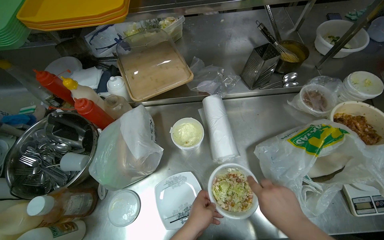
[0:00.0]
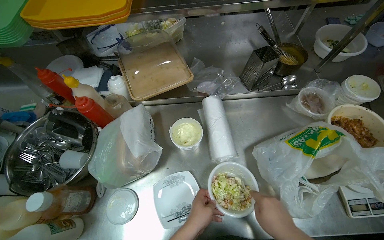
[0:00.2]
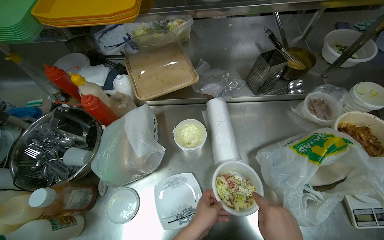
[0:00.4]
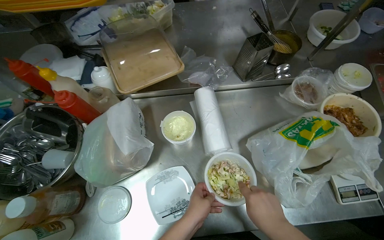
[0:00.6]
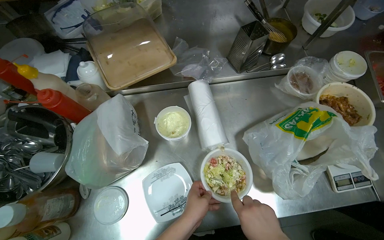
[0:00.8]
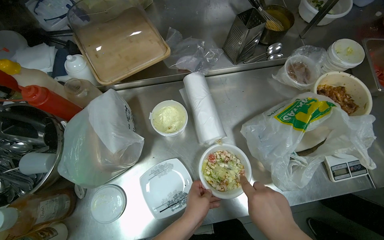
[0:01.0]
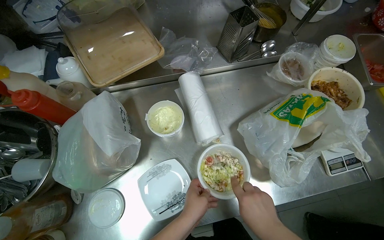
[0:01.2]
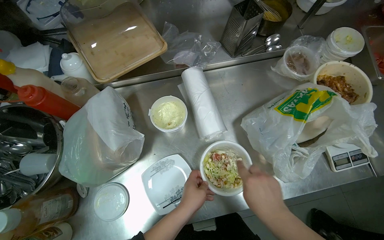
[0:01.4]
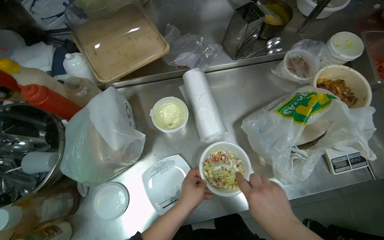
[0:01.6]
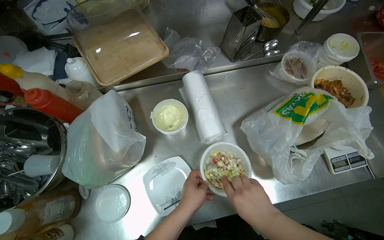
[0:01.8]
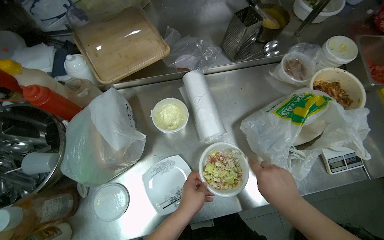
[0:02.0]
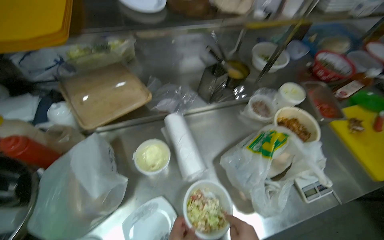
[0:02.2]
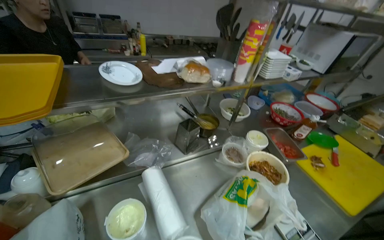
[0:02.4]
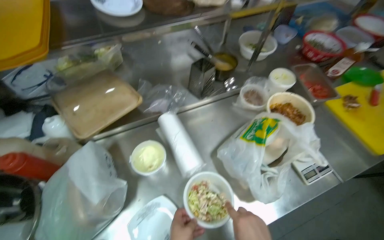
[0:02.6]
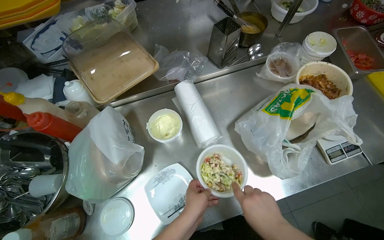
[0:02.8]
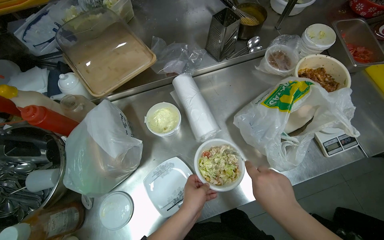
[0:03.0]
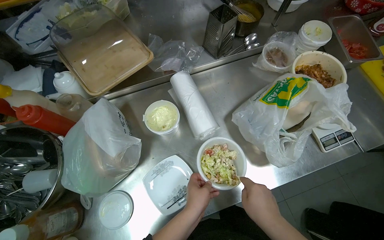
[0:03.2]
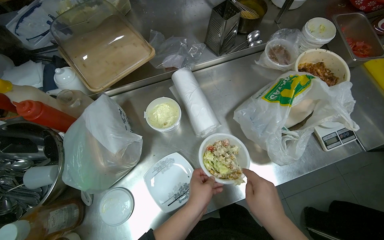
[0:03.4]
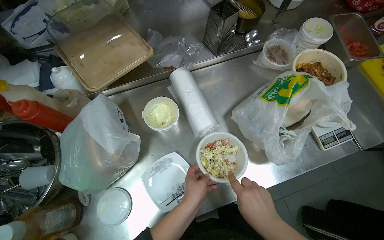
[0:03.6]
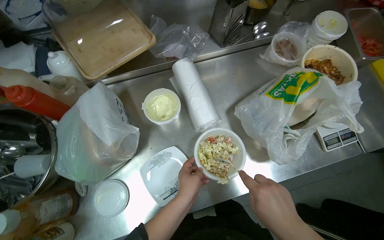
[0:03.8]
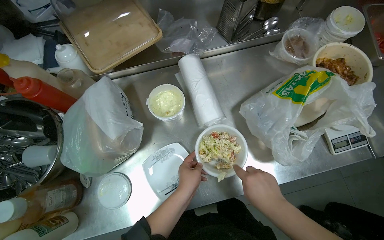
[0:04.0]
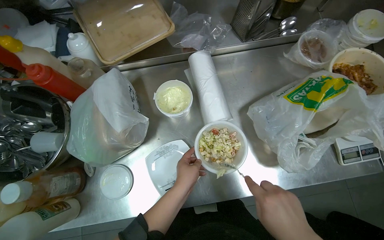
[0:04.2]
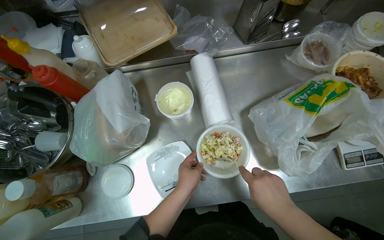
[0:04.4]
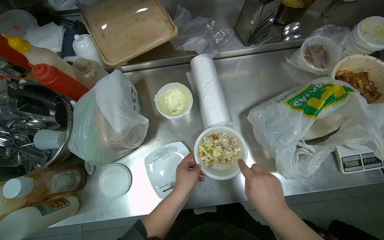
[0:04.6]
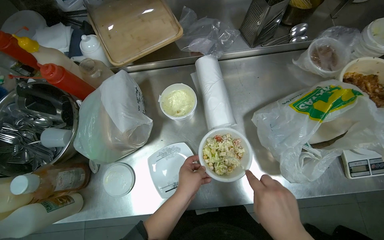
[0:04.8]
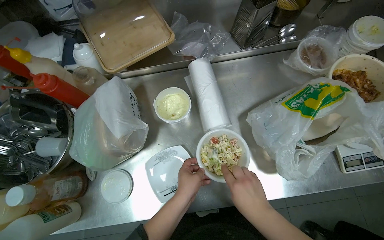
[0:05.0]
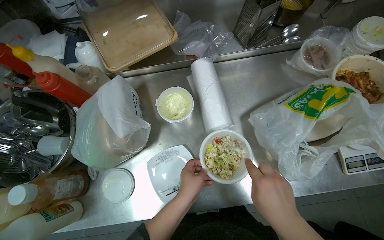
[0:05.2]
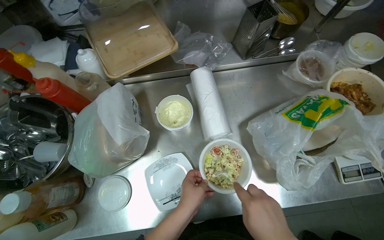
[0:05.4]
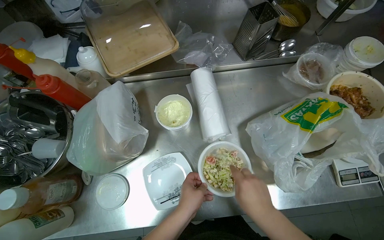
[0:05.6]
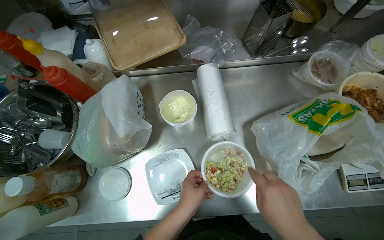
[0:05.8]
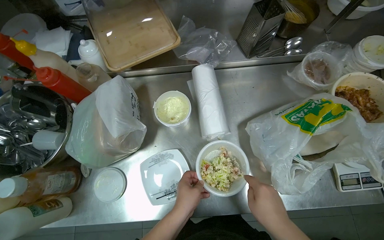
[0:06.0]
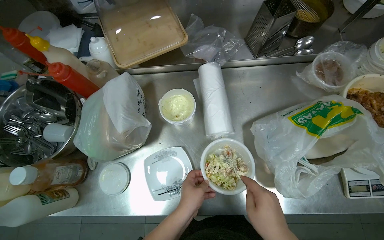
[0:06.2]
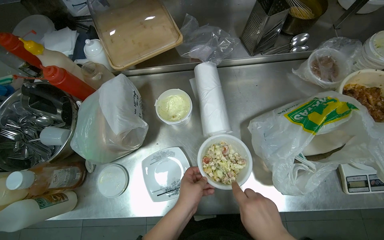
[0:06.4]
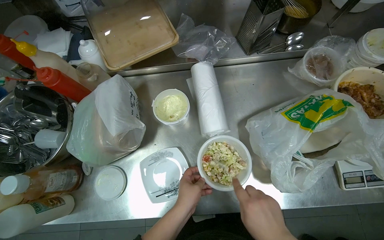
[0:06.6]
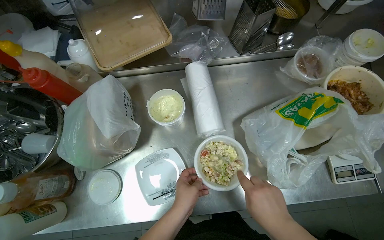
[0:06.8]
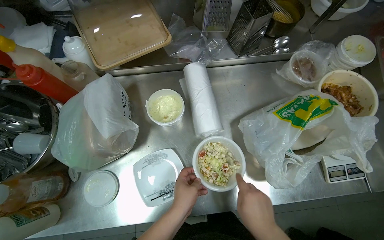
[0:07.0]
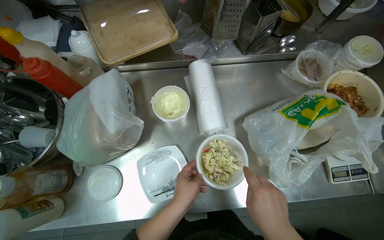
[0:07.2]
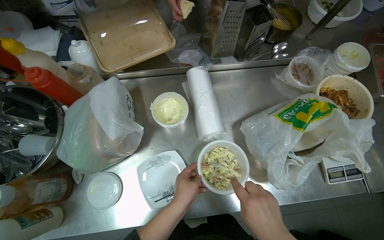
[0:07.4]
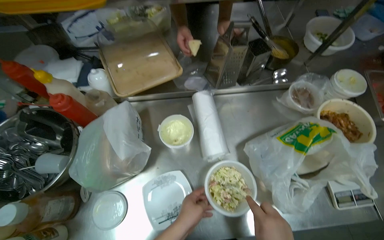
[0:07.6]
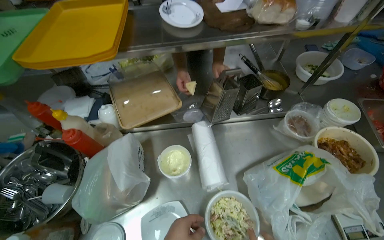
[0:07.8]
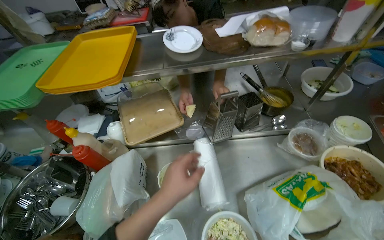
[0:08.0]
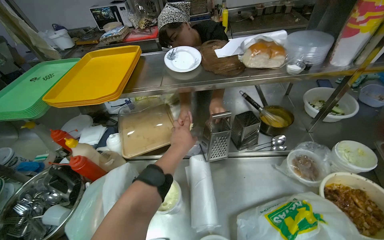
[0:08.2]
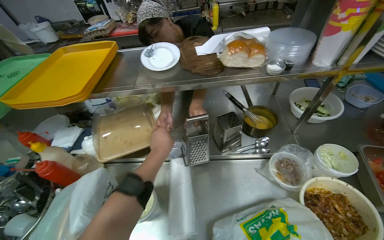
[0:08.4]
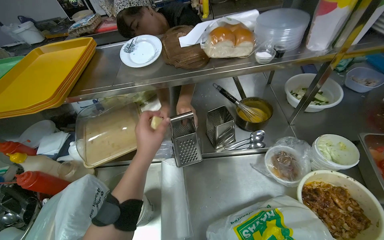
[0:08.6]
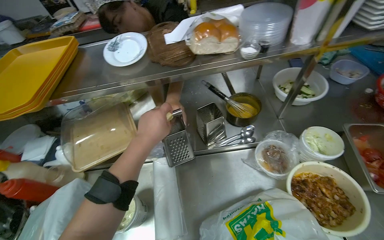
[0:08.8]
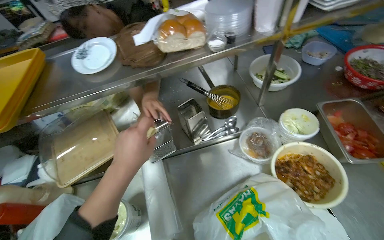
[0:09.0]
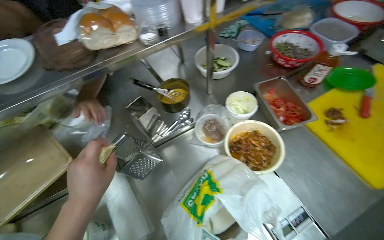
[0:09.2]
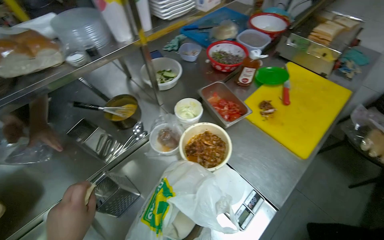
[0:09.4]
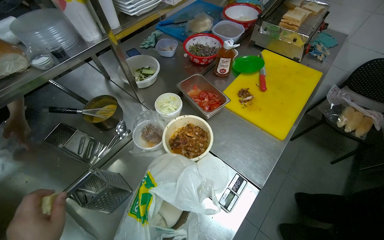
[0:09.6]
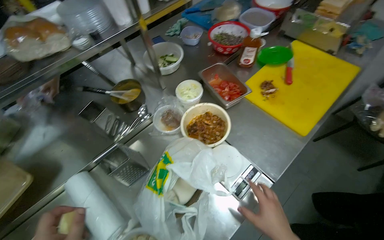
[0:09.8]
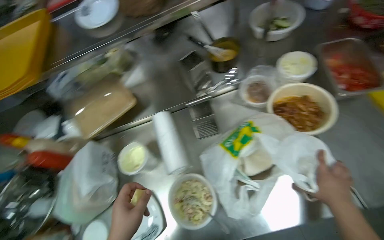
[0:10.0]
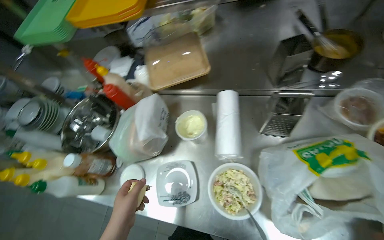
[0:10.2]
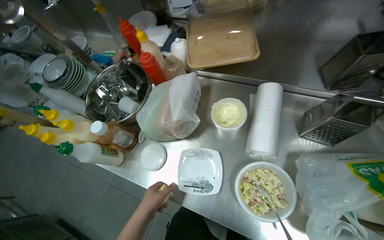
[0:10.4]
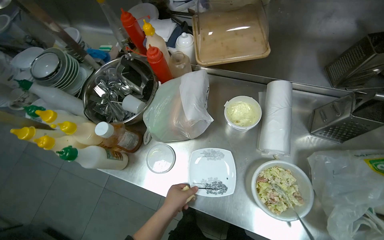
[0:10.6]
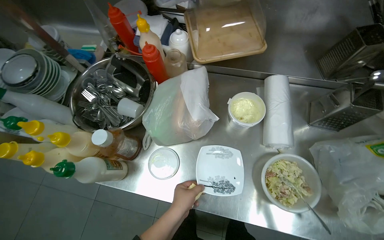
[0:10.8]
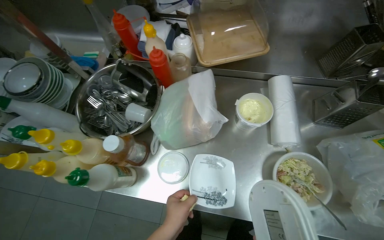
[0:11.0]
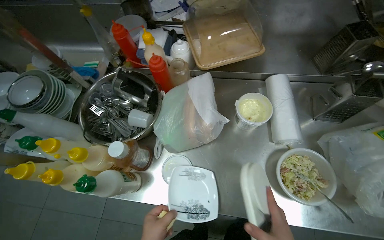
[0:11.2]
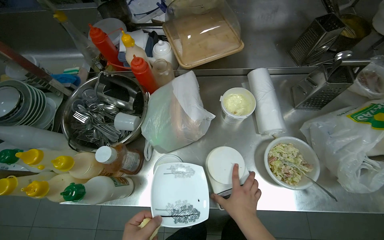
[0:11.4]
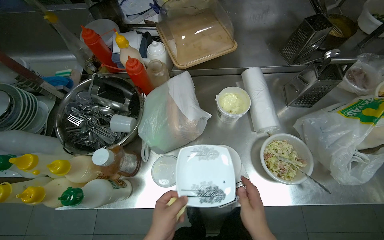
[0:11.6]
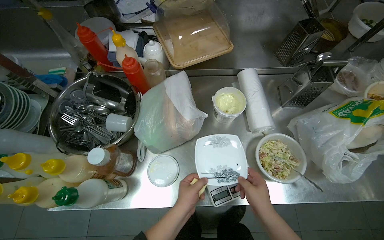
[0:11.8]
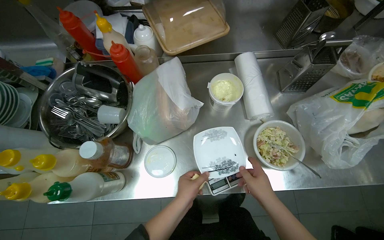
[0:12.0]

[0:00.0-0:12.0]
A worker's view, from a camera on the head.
Job: preparing food.
The whole recording: Preparing salad in bowl. The worker mixes salad, adds sauce, and transfers it to a plate on a scale.
0:03.0 to 0:04.4: The hands stay close to where they were, moving slightly.
0:04.4 to 0:06.0: The hands are busy where they are.
0:07.6 to 0:09.0: The left hand travels up the picture by roughly 40 cm.
0:09.0 to 0:10.4: The head turns to the left by roughly 35 degrees. The view tilts roughly 25 degrees downward.
0:10.4 to 0:12.0: The wearer's head swings approximately 25 degrees to the right.

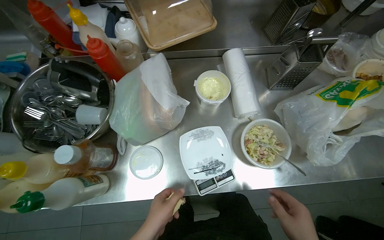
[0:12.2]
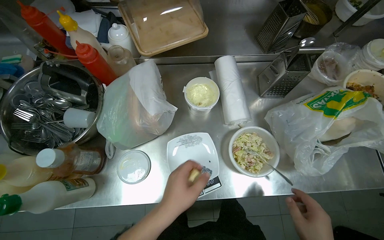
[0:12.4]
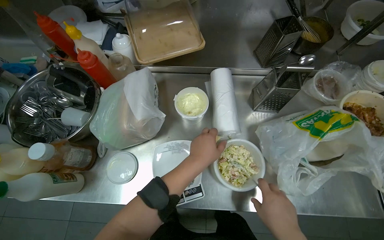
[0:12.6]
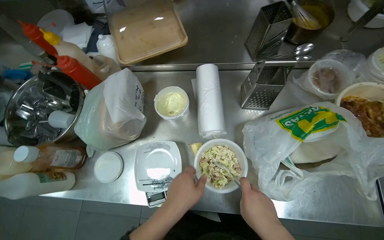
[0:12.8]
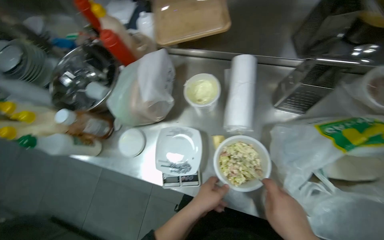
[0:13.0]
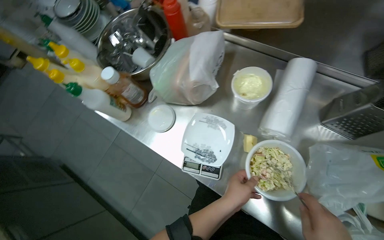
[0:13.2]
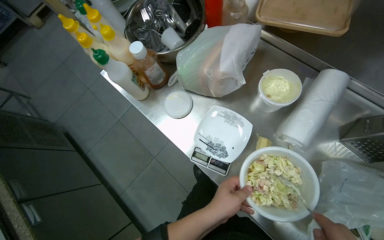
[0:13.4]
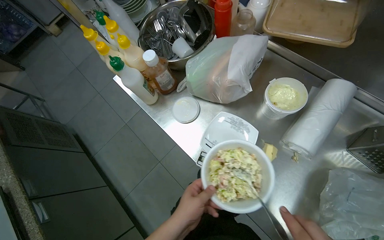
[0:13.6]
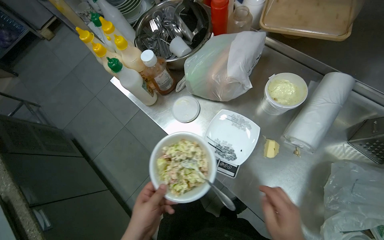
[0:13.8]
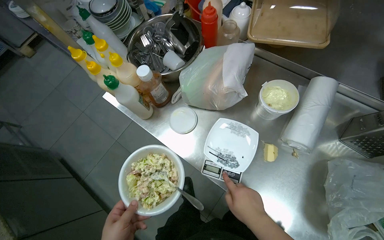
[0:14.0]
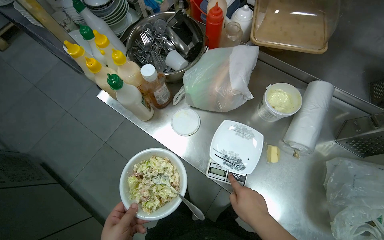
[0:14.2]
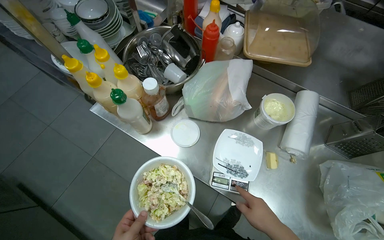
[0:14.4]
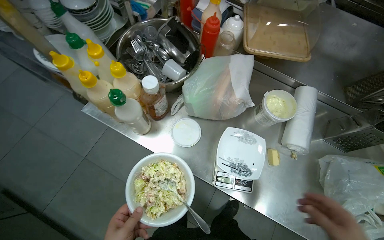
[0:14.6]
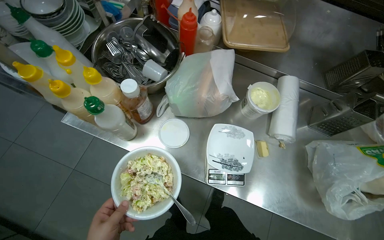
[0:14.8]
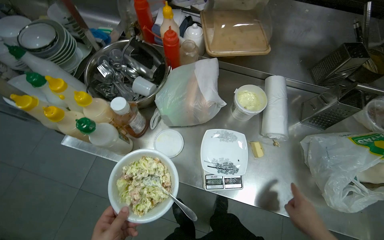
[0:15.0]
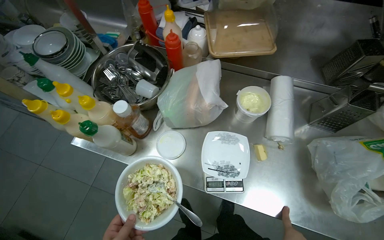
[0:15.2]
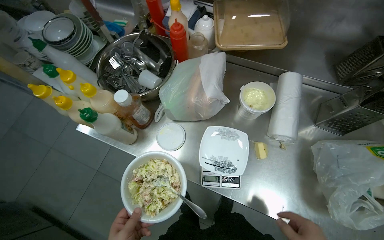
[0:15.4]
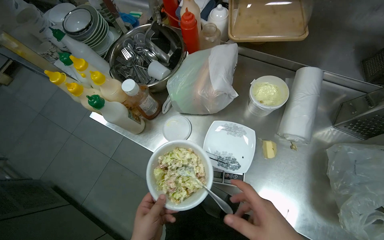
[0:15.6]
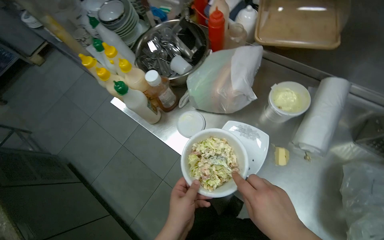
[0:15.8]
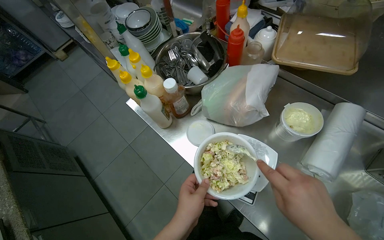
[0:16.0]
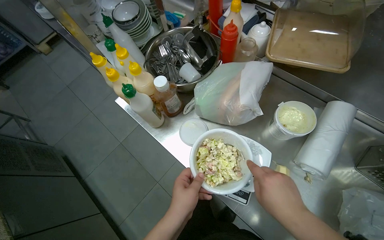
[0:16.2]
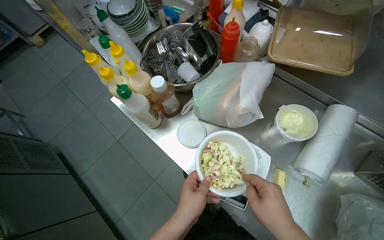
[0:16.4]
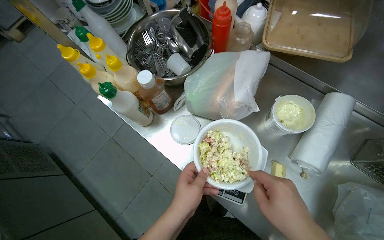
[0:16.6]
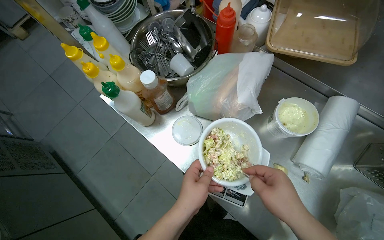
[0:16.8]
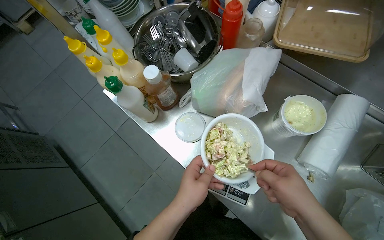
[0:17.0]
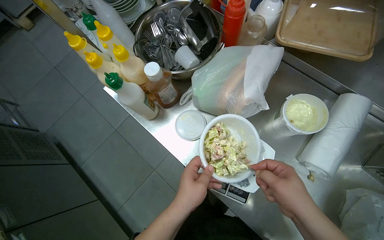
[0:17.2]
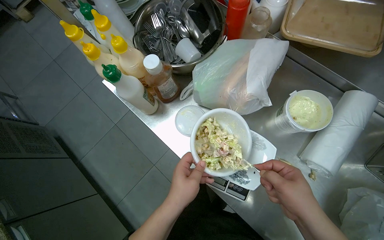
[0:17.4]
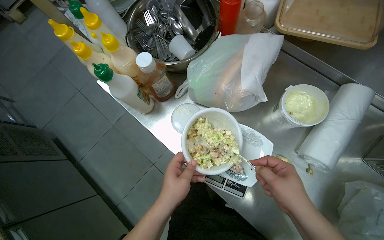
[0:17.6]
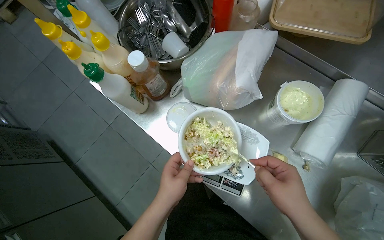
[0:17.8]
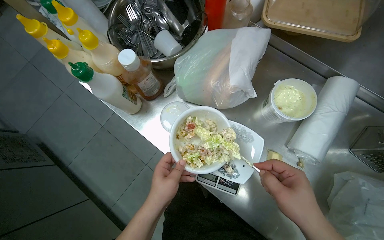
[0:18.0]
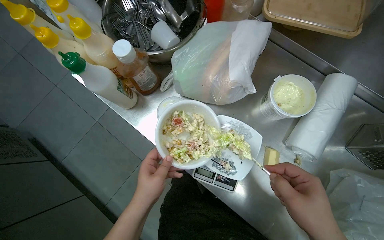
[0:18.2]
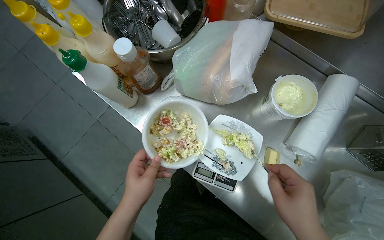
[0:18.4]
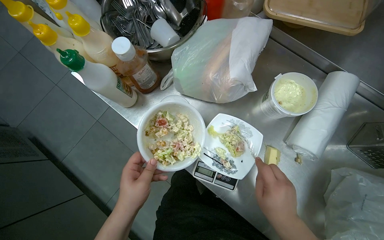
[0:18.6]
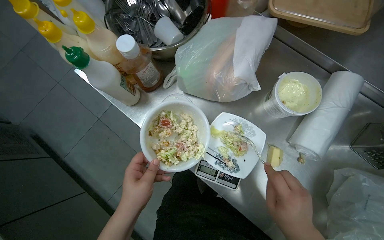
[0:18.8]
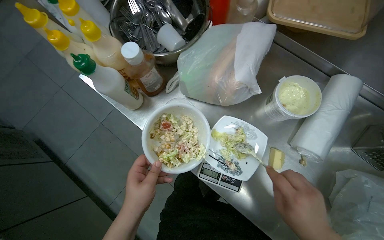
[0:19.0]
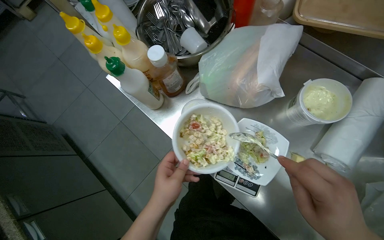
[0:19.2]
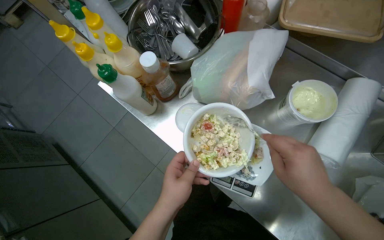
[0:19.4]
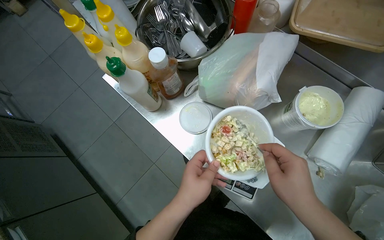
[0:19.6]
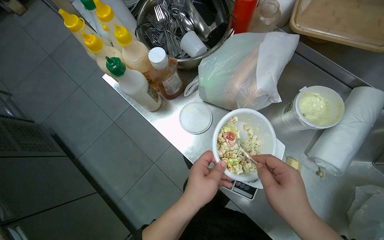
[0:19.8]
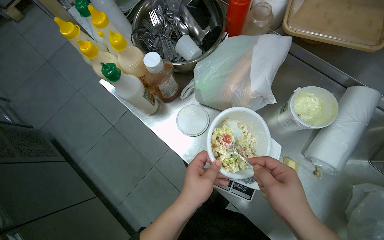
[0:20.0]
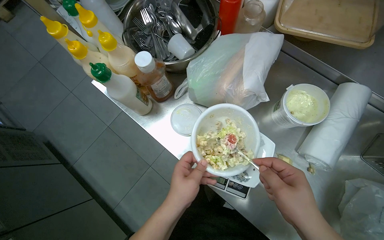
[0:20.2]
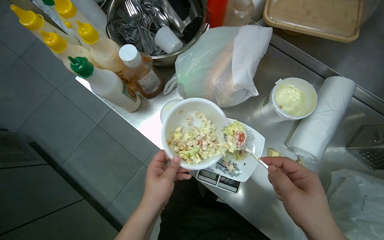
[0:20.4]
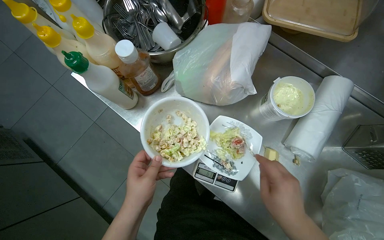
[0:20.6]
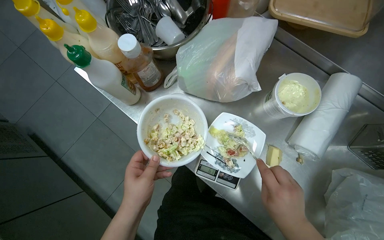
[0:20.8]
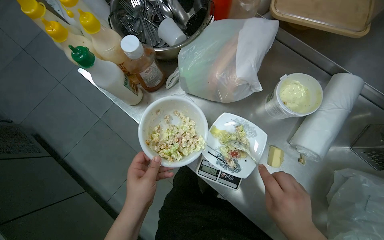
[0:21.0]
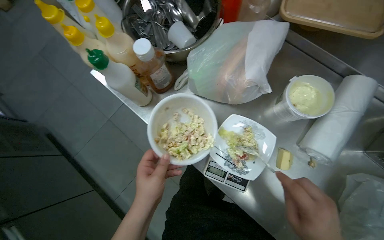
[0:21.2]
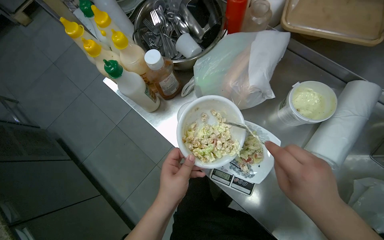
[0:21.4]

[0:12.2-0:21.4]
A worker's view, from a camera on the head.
Job: preparing food.
The whole recording: Preparing salad in bowl. The worker mixes salad, adds sauce, and transfers it to a plate on a scale.
0:12.2 to 0:13.8: The wearer's head swings approximately 45 degrees to the left.
0:13.8 to 0:15.2: The wearer's head swings about 25 degrees to the right.
0:18.4 to 0:19.8: The hands make small movements and keep their place.
